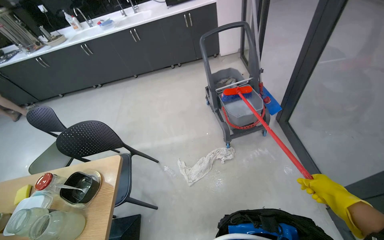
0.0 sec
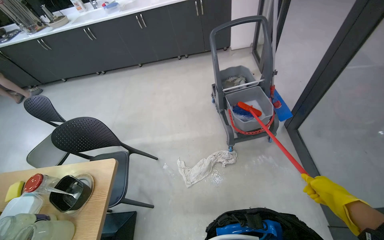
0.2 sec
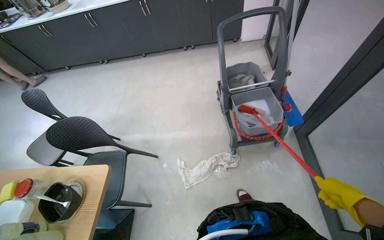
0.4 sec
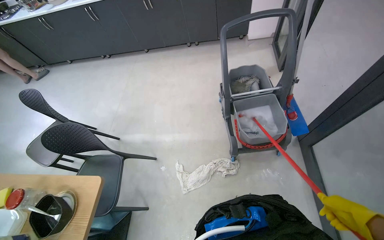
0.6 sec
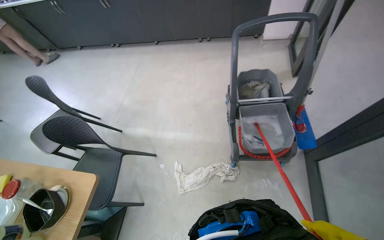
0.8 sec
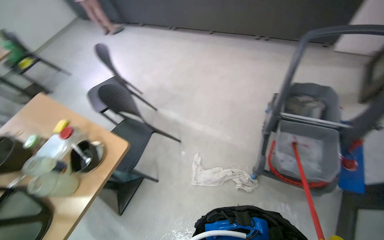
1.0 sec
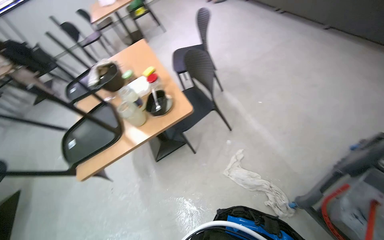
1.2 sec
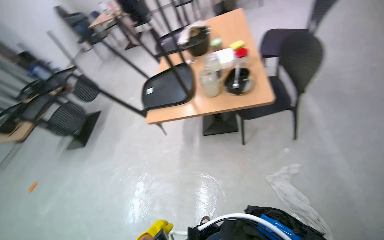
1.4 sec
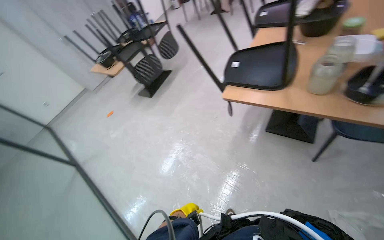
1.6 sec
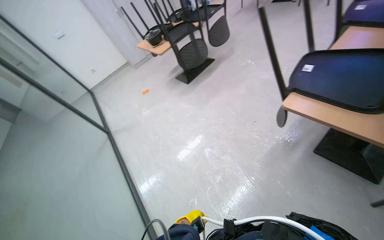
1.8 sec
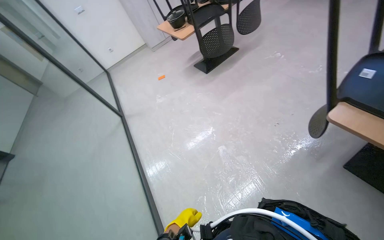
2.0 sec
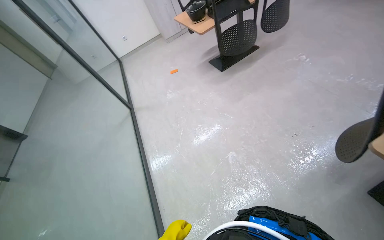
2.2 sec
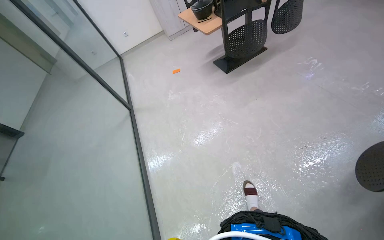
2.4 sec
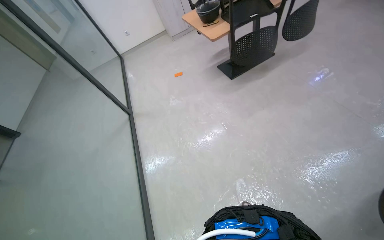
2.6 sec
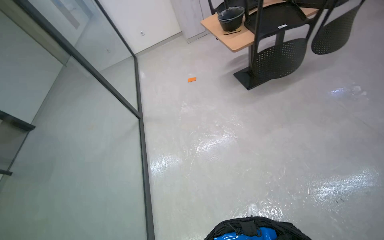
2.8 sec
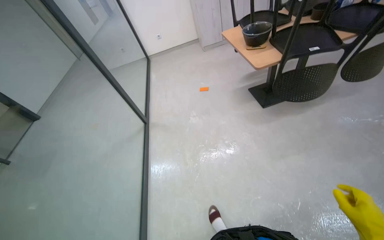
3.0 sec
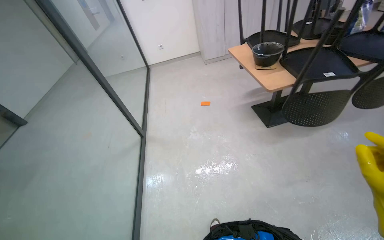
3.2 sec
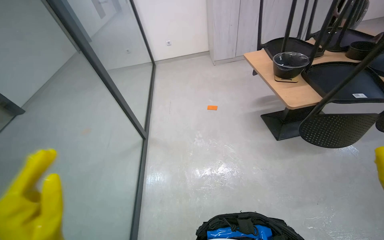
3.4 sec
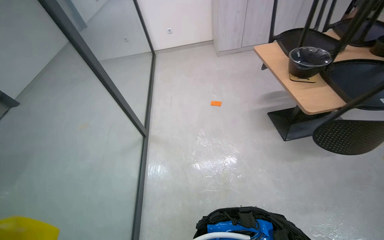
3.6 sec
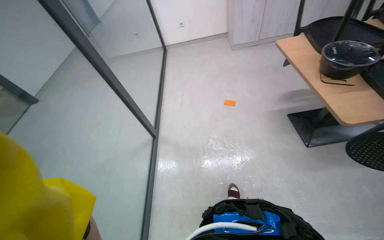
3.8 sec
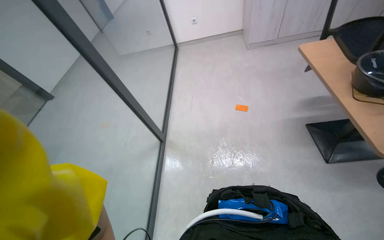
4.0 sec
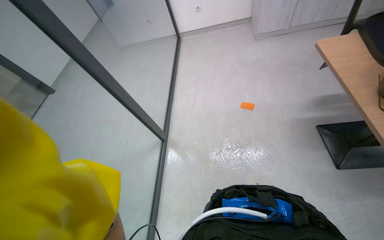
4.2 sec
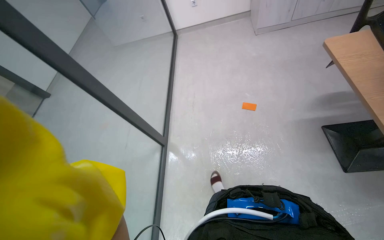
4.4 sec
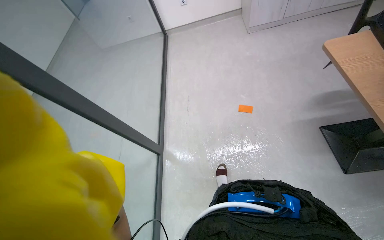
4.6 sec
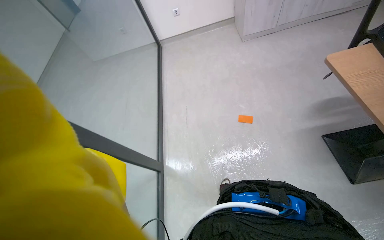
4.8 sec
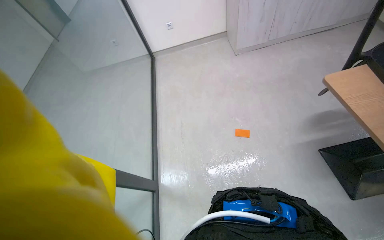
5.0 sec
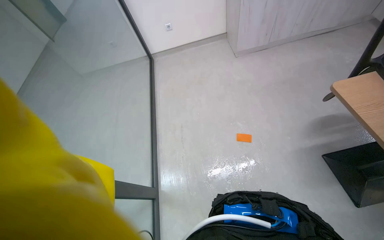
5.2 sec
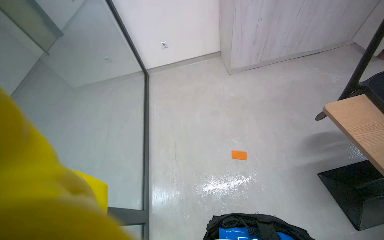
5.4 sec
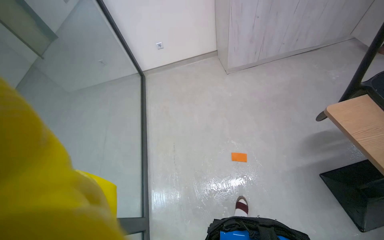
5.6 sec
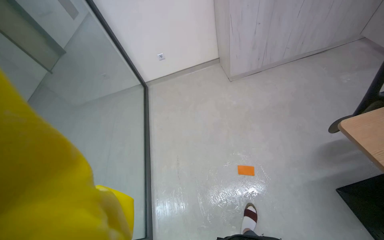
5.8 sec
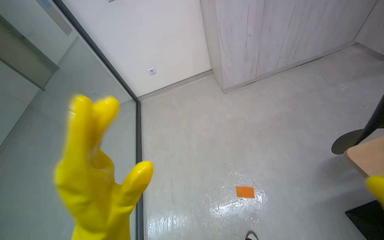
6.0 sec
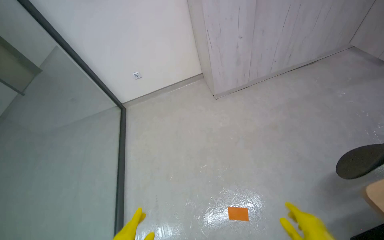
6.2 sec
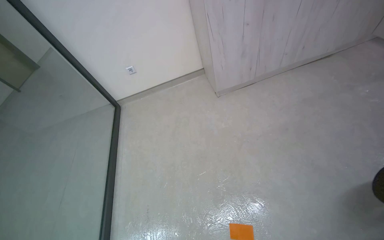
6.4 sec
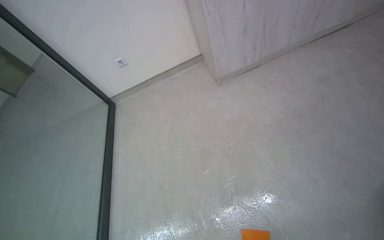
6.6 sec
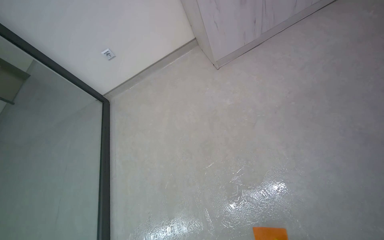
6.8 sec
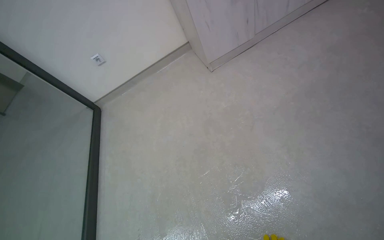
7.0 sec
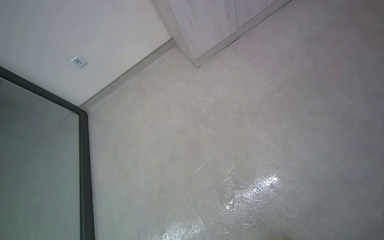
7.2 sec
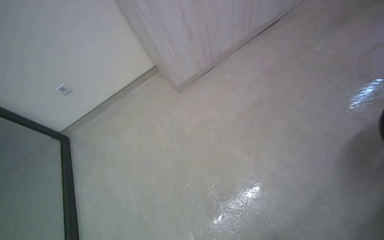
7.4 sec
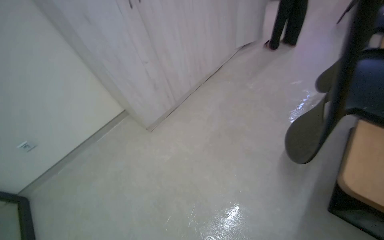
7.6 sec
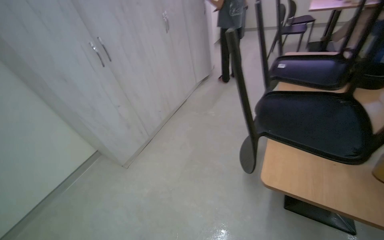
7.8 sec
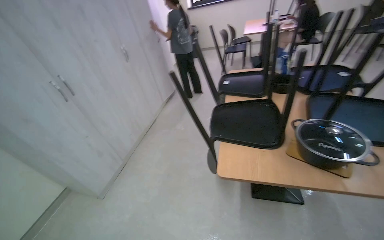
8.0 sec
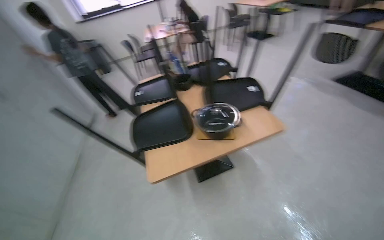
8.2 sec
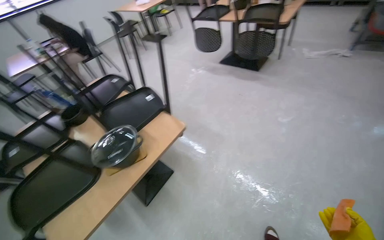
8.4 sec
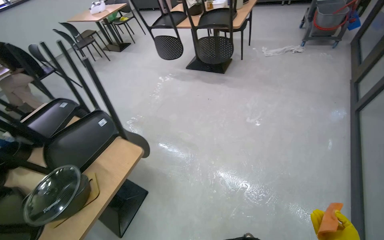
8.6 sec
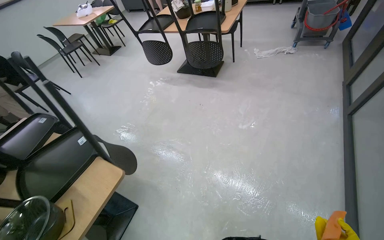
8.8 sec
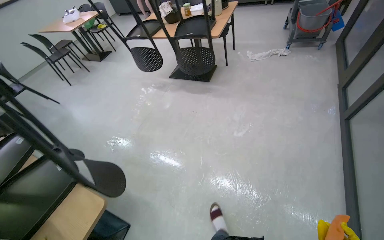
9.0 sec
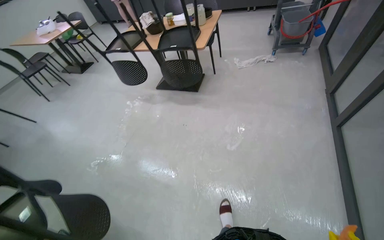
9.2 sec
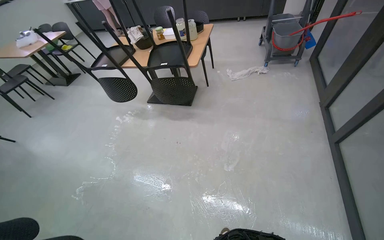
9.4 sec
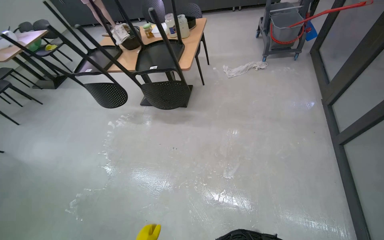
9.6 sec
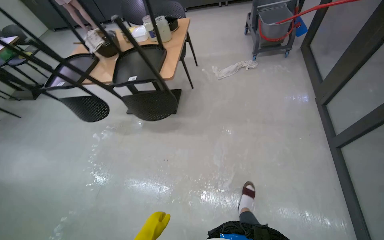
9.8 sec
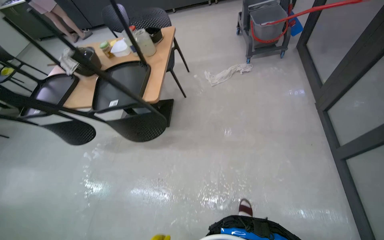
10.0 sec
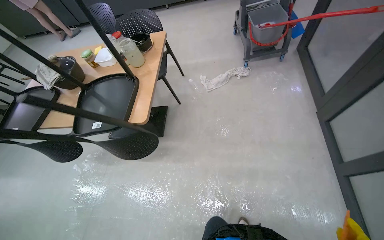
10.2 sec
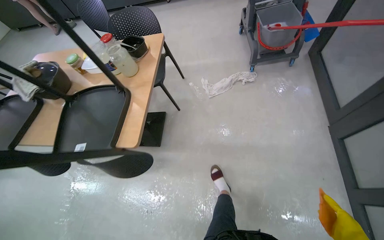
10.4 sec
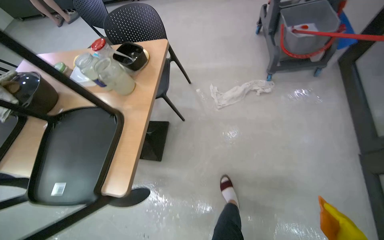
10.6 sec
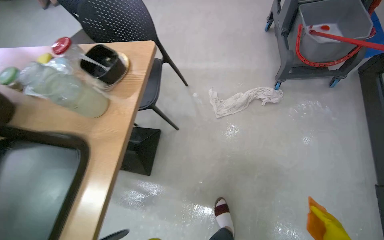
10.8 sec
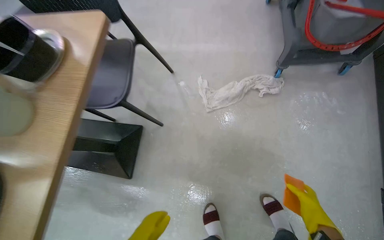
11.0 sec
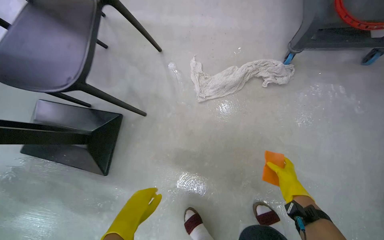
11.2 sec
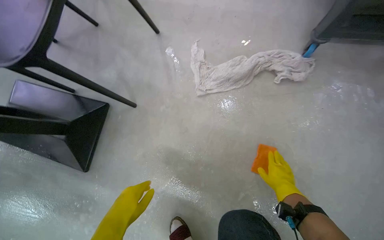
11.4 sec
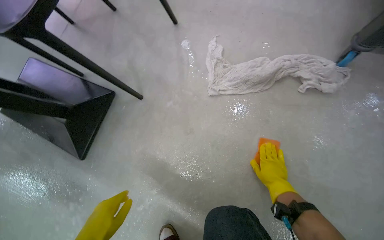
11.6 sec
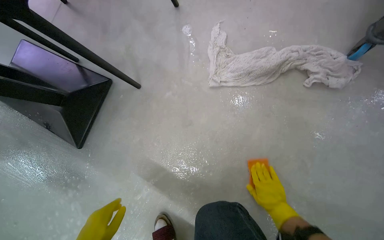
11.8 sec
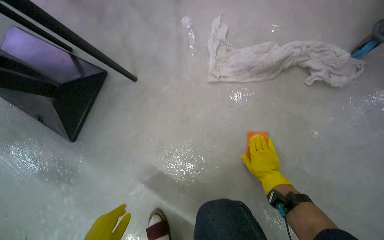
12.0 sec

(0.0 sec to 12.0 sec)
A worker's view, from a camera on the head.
Job: mopping floor.
The whole recording: Scrubbing floor with brush. The worker scrubs the floor with a long-handled brush.
0.0 sec - 1.6 sec: The head turns to the left by roughly 125 degrees. The wearer looks some 35 degrees further downward.
1.6 sec - 3.0 sec: The camera travels roughly 1 m. The head rotates roughly 45 degrees to the left. The view tips downward by about 10 degrees.
3.0 sec - 4.4 sec: The head travels approximately 90 cm. The view tips downward by some 15 degrees.
4.4 sec - 6.0 sec: The camera travels some 60 cm. The view tilts some 15 degrees upward.
6.0 sec - 7.6 sec: The wearer moves about 40 cm. The head rotates some 30 degrees to the right.
7.6 sec - 9.0 sec: The wearer moves about 1 m. The head rotates some 105 degrees to the right. The camera pitches upward, by about 15 degrees.
9.0 sec - 10.4 sec: The camera is carried roughly 1 m.
10.4 sec - 12.0 sec: The head travels some 1 m. The camera pitches downward, by about 25 degrees.

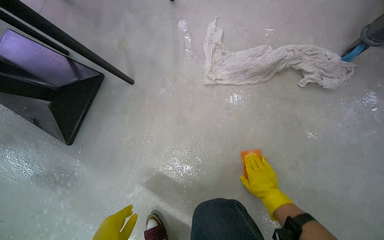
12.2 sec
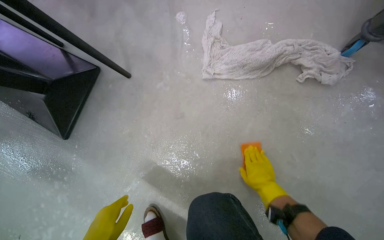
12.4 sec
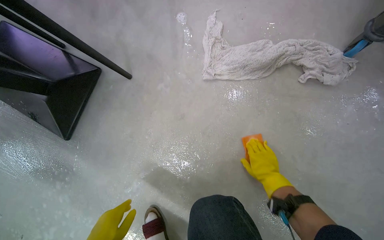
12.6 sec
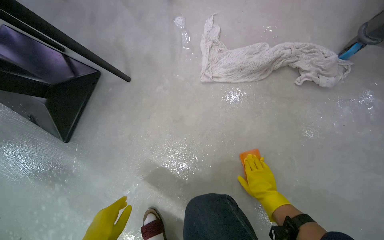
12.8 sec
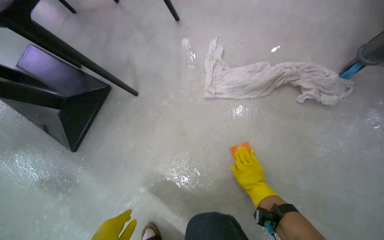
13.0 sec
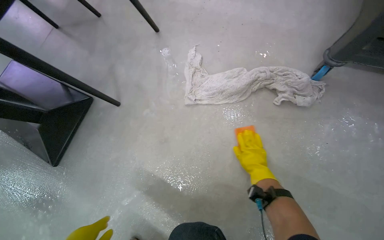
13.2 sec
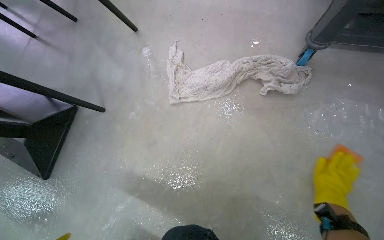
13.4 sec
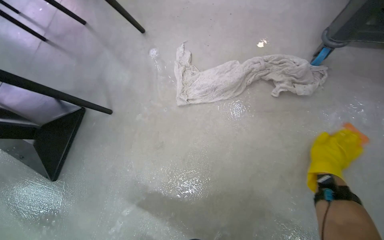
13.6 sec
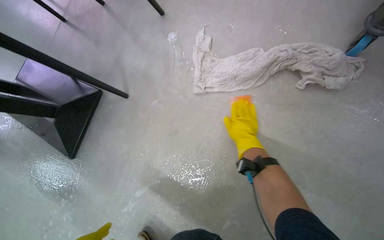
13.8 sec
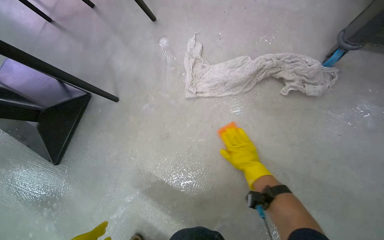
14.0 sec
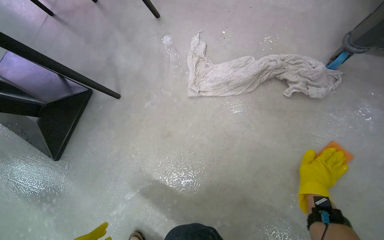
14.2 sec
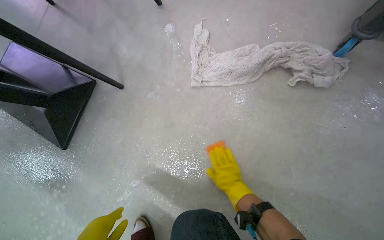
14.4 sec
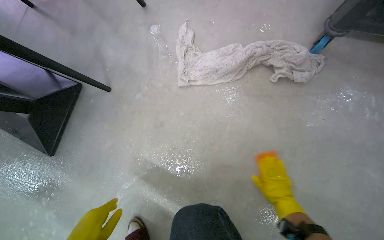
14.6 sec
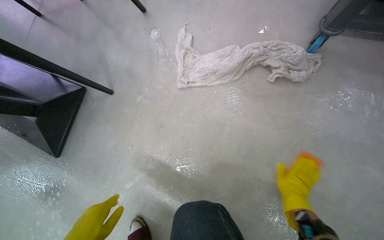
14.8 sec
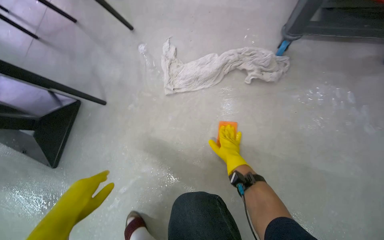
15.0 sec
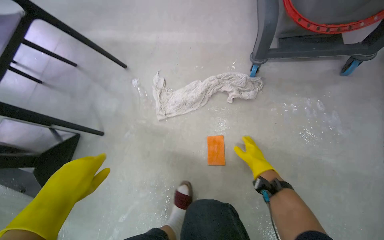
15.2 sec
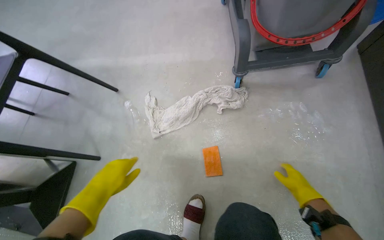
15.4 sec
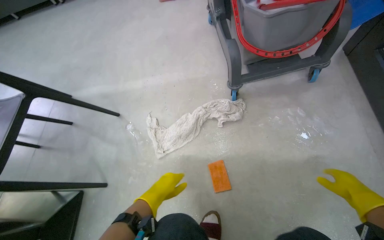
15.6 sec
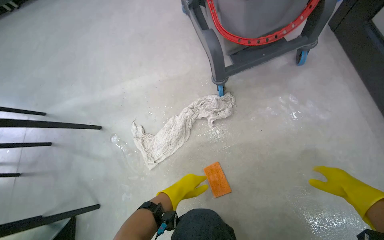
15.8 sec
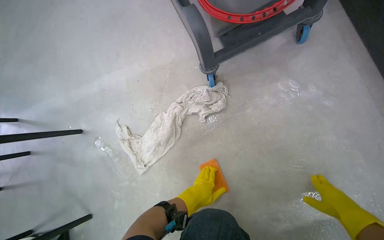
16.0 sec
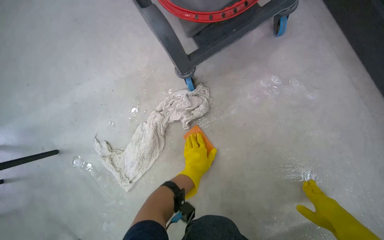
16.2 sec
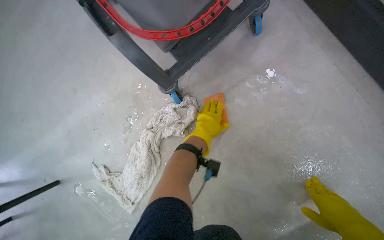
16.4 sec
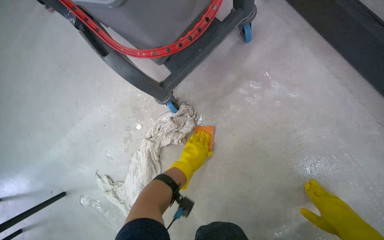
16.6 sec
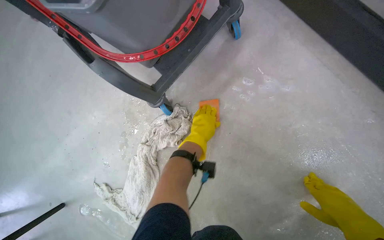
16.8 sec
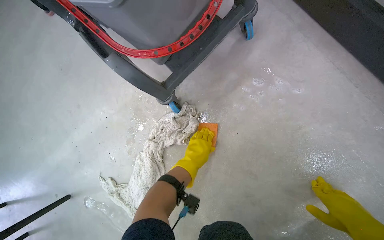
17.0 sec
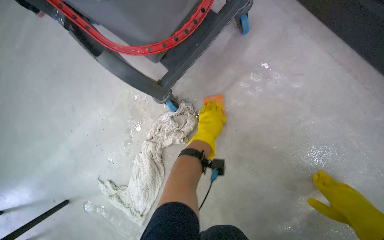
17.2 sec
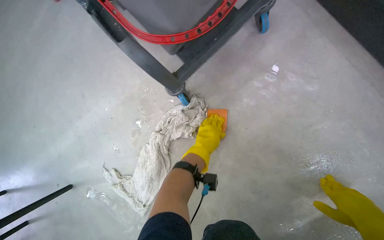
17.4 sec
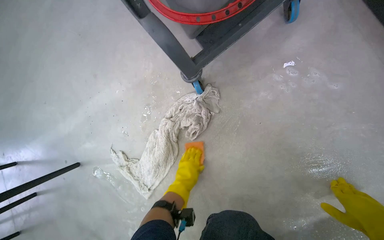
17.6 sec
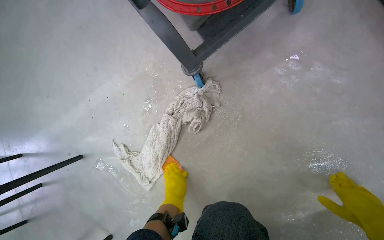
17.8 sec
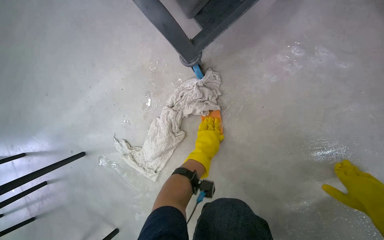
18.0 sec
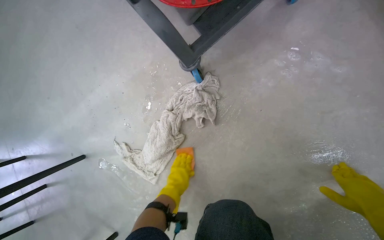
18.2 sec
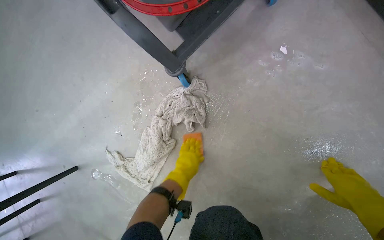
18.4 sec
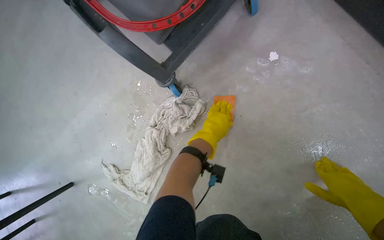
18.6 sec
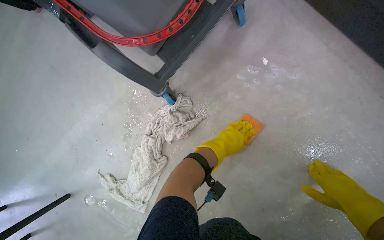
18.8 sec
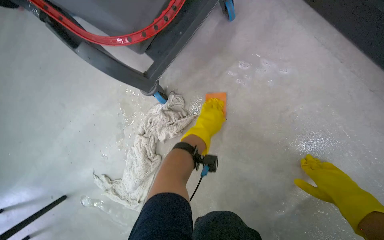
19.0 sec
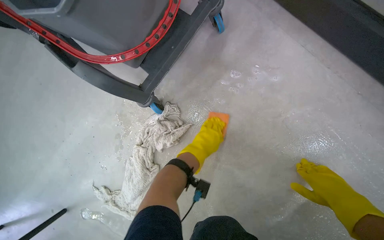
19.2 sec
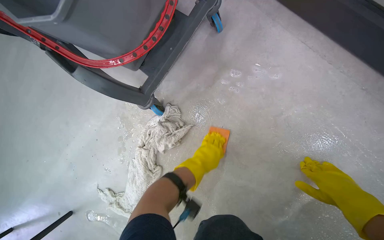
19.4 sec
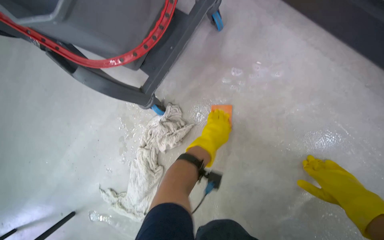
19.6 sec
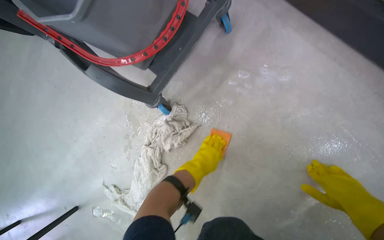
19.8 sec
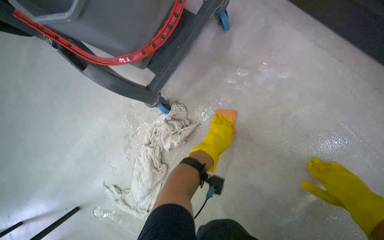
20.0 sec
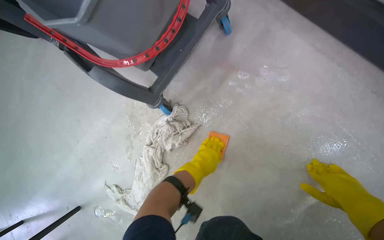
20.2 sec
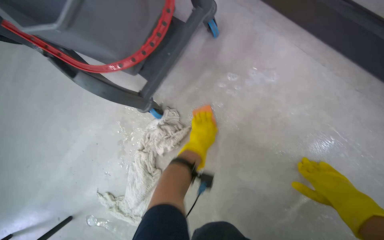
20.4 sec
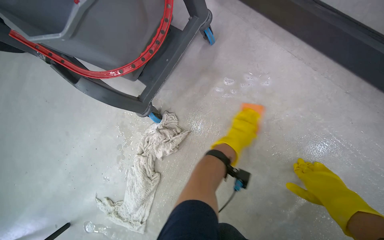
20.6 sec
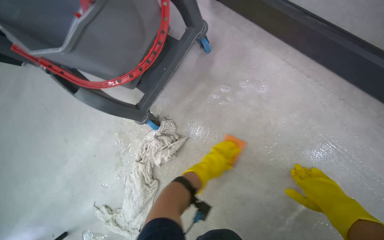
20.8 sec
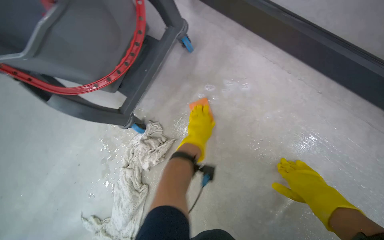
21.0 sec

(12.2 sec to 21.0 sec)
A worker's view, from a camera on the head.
Job: mopping floor.
The whole recording: Scrubbing floor with brush. The worker scrubs the floor with a long-handled brush.
12.2 sec - 13.6 sec: The right hand heads to the right, covering approximately 30 cm.
13.6 sec - 15.2 sec: The right hand is displaced down the picture by about 10 cm, and goes to the left and returns, roughly 30 cm each way.
15.2 sec - 16.6 sec: The scene turns about 45 degrees counterclockwise in the picture.
16.6 sec - 18.0 sec: The left hand goes up and down the picture, approximately 20 cm each way, reversing 2 times.
18.0 sec - 19.6 sec: The left hand goes up and down the picture, some 20 cm each way, reversing 2 times.
19.6 sec - 21.0 sec: The left hand goes to the right and returns, approximately 10 cm each way.
